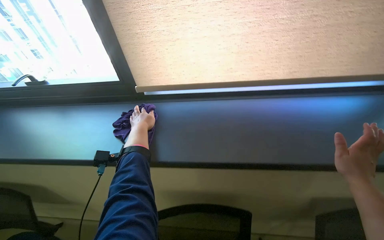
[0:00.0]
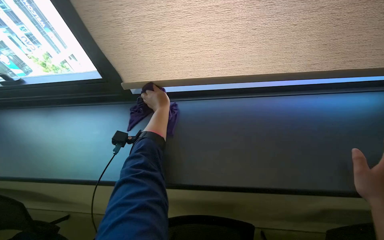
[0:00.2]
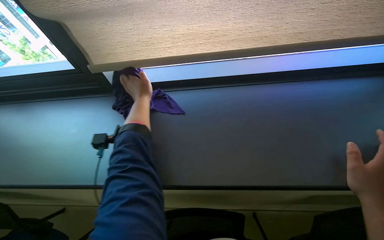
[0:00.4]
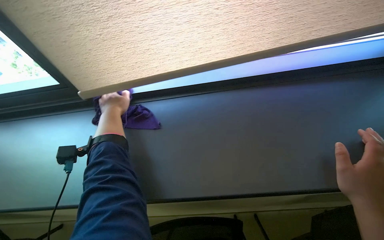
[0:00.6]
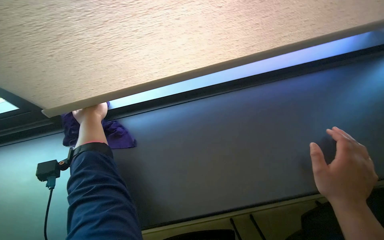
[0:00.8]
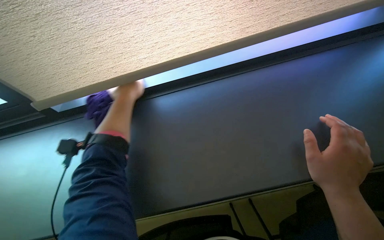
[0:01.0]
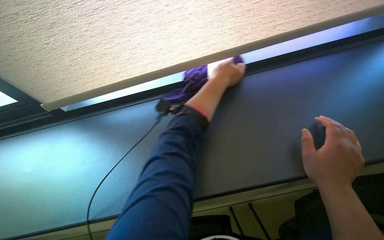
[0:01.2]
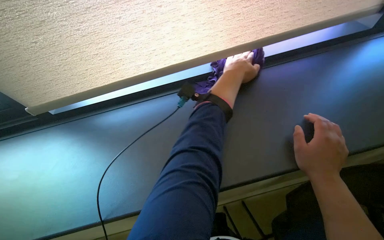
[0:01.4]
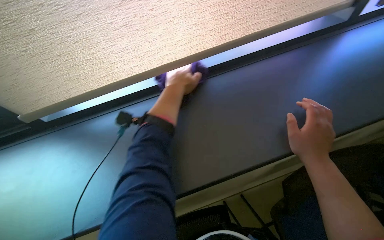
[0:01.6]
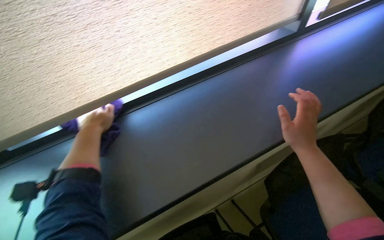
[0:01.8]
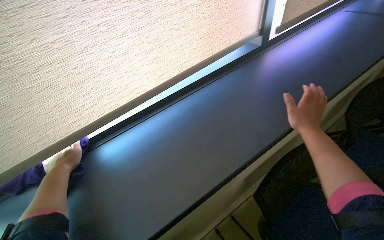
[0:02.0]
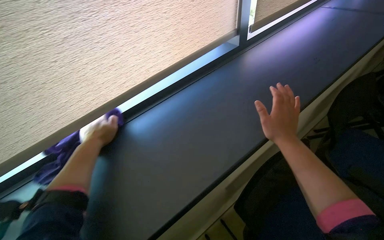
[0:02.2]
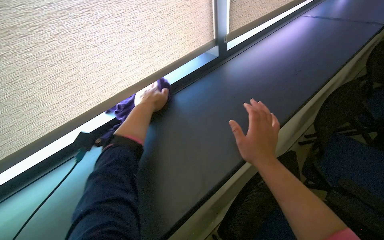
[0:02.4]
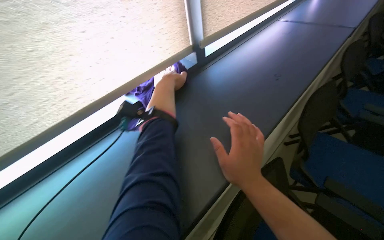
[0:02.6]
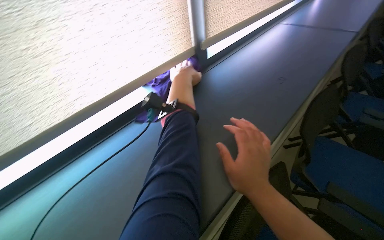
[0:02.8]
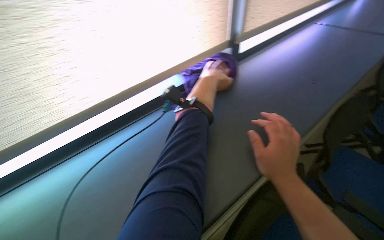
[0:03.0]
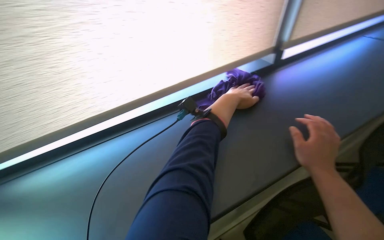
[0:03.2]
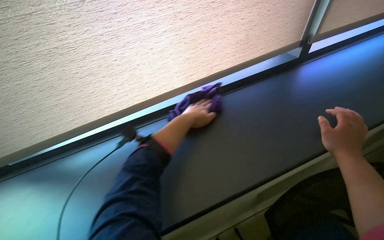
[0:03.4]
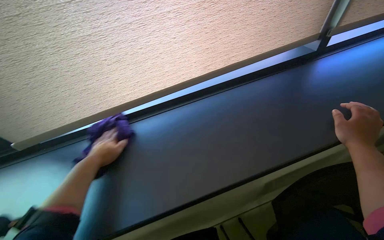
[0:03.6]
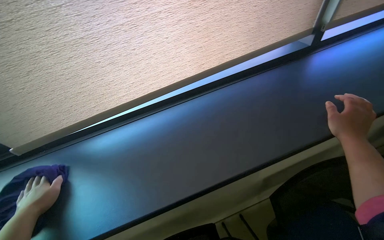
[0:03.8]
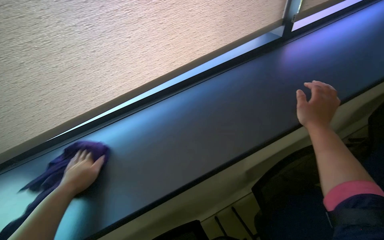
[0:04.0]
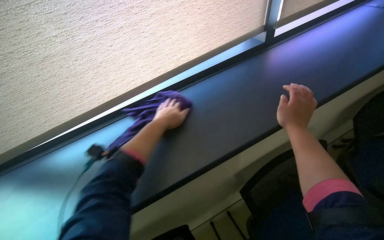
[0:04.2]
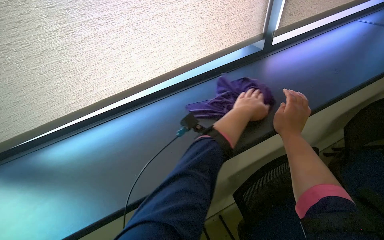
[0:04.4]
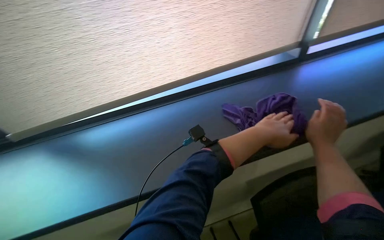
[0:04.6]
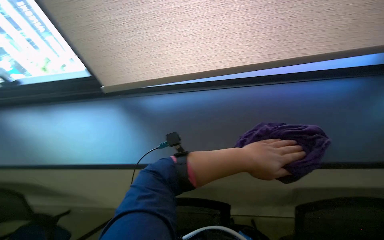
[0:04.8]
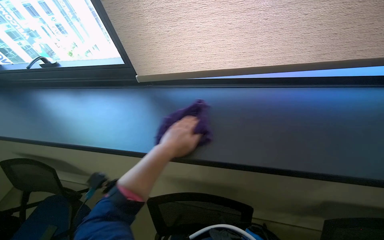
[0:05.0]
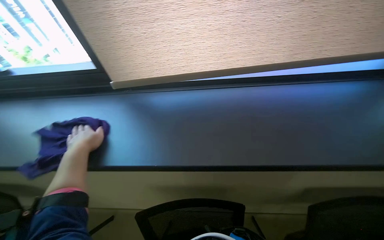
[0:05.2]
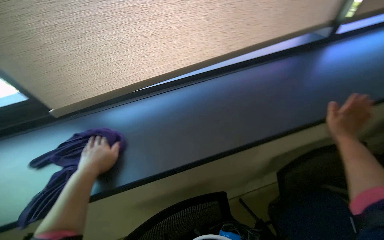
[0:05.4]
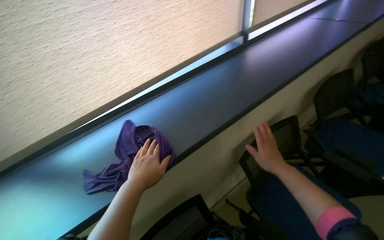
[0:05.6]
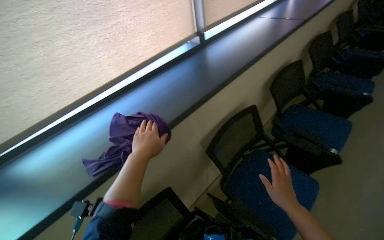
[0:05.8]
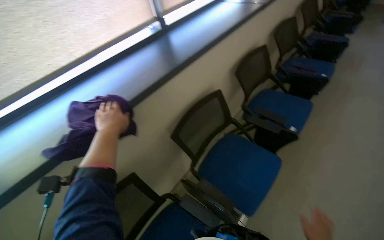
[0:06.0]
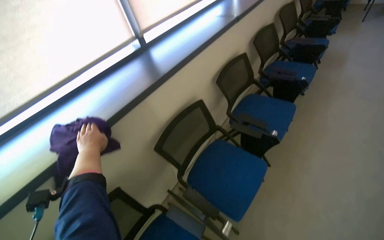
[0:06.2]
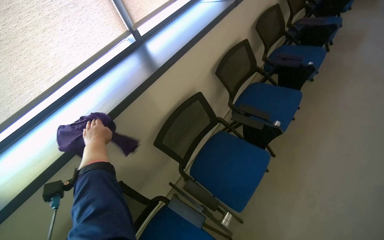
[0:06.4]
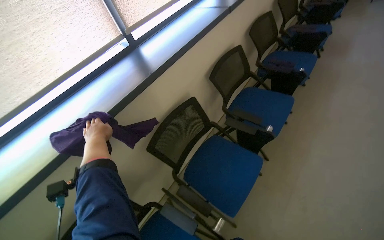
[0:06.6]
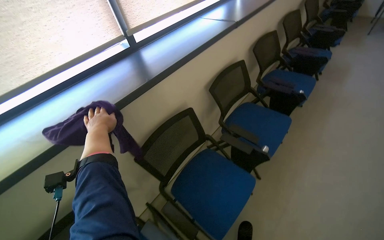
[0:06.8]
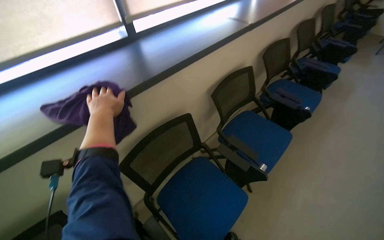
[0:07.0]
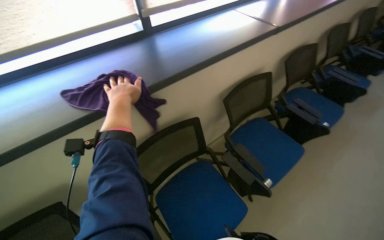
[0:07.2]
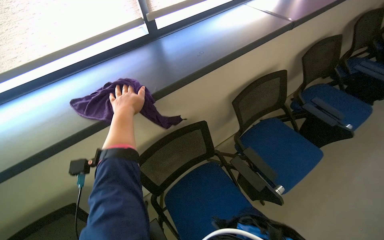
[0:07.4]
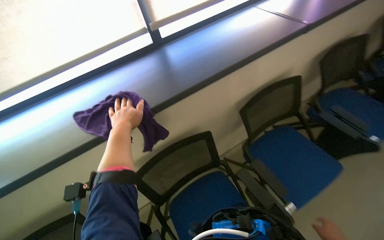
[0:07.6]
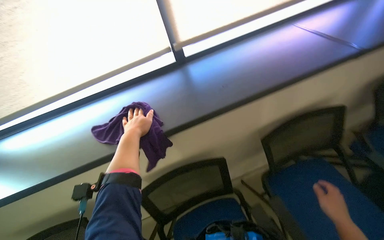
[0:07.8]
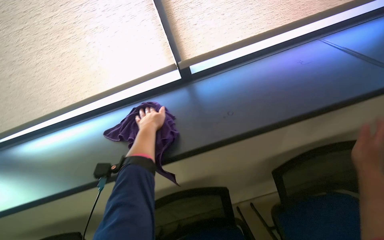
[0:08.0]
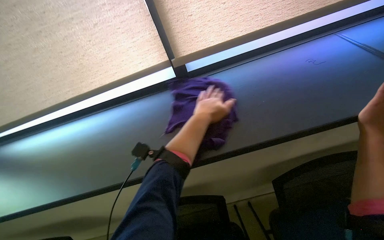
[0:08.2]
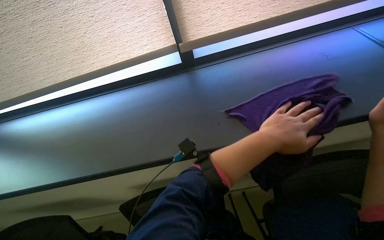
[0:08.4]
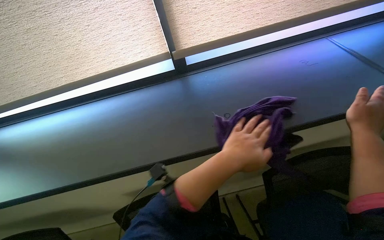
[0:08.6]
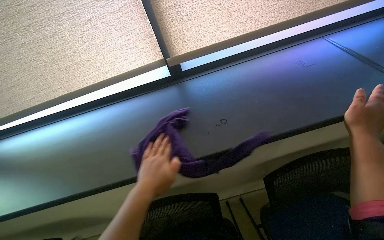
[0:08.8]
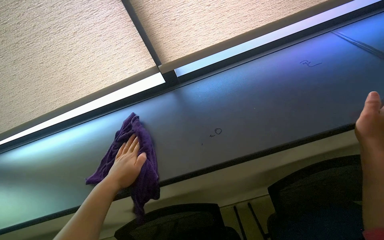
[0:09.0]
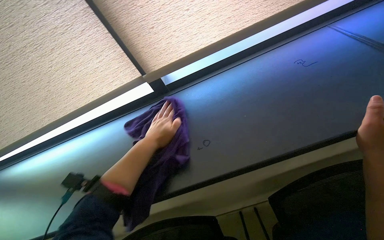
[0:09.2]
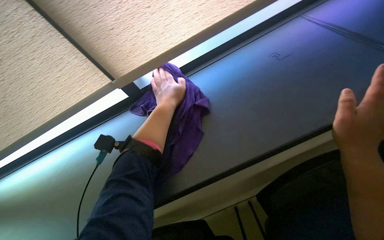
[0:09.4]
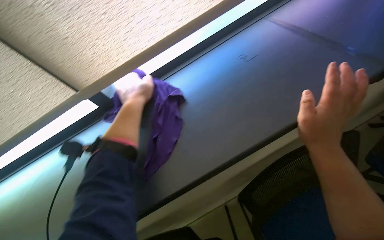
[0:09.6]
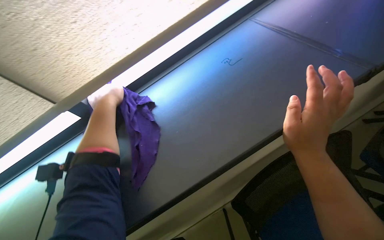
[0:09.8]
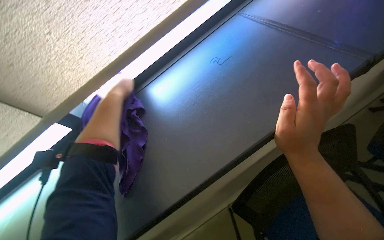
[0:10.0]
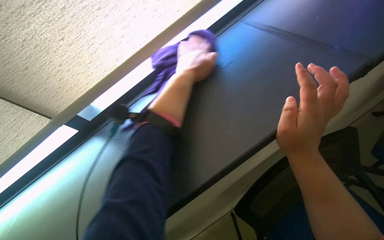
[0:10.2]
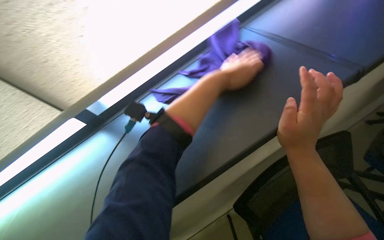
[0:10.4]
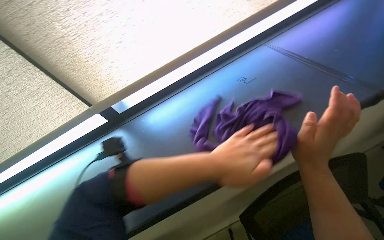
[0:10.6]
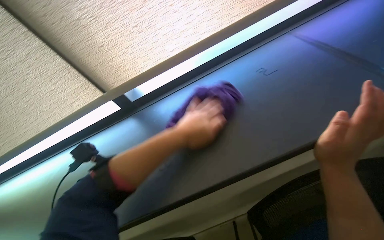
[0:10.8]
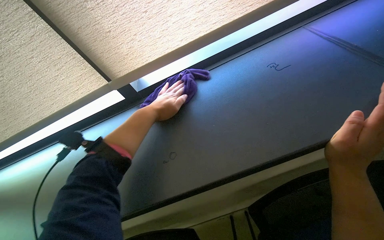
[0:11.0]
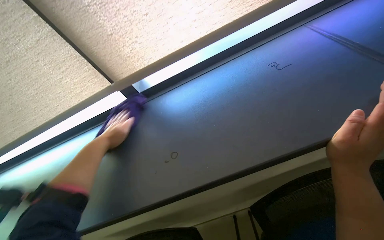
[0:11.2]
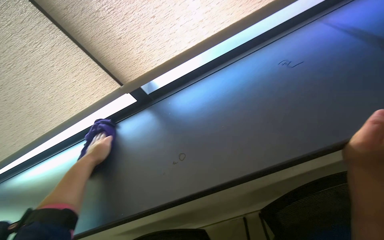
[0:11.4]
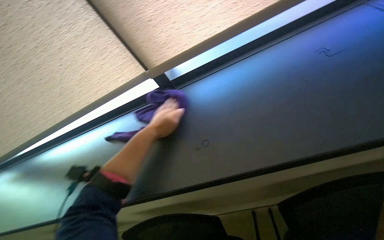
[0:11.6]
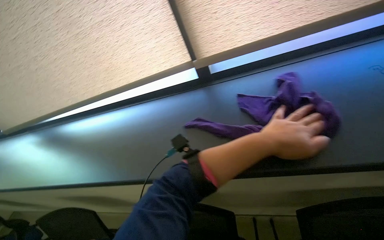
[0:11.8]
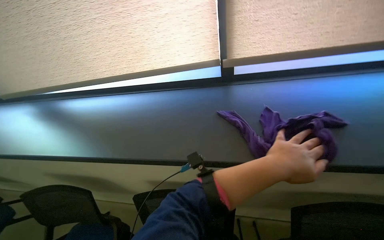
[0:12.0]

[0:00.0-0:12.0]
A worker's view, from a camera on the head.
Job: wiping surfaces.
The whole recording: Wiping window sill. The worker wipes the window sill and frame with a purple cloth.
0:03.0 to 0:04.4: The right hand heads to the right, covering some 15 cm.
0:04.4 to 0:06.0: The wearer looks about 20 degrees further to the right.
0:06.0 to 0:07.6: The camera travels approximately 50 cm. The head rotates roughly 20 degrees to the left.
0:07.6 to 0:09.0: The left hand goes to the right and returns, approximately 35 cm each way.
0:10.4 to 0:12.0: The head rotates about 35 degrees to the left.

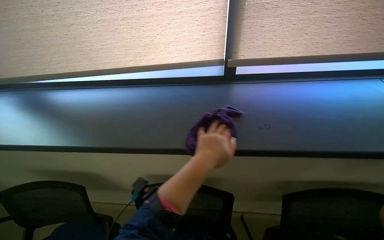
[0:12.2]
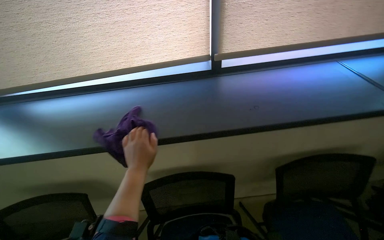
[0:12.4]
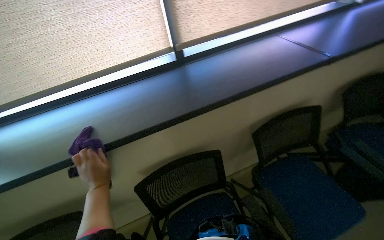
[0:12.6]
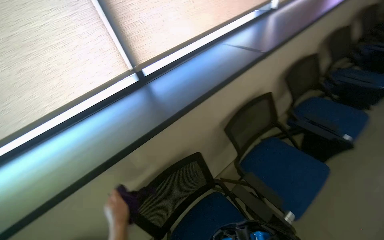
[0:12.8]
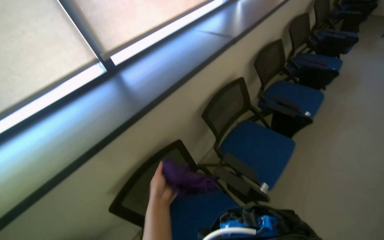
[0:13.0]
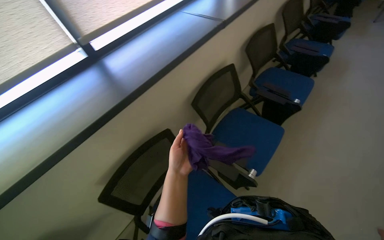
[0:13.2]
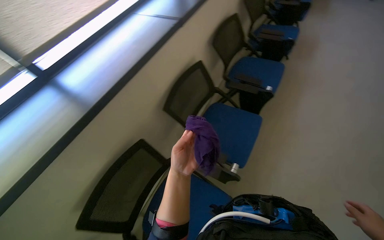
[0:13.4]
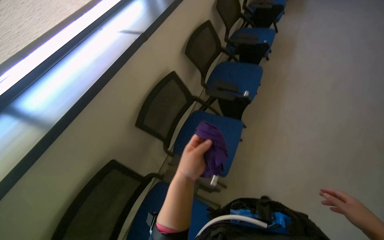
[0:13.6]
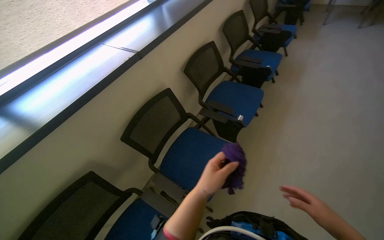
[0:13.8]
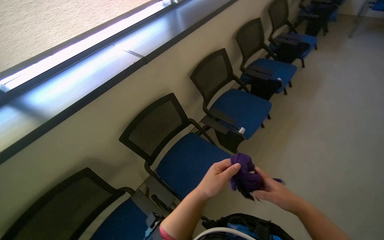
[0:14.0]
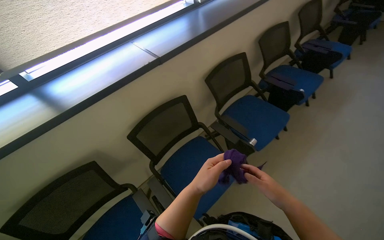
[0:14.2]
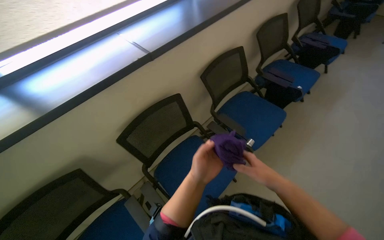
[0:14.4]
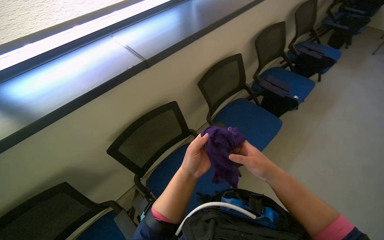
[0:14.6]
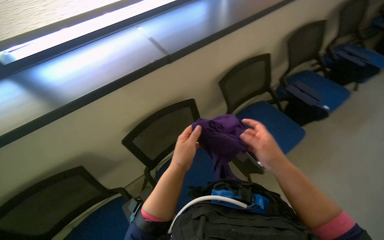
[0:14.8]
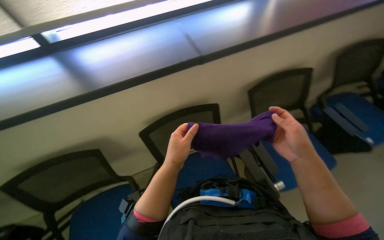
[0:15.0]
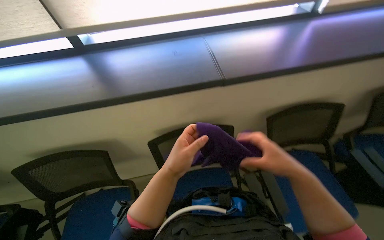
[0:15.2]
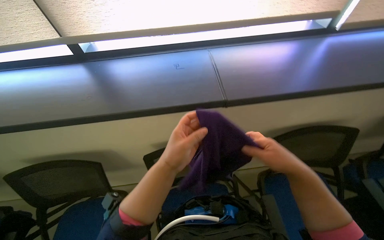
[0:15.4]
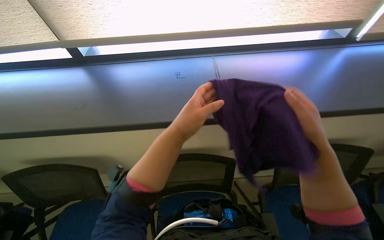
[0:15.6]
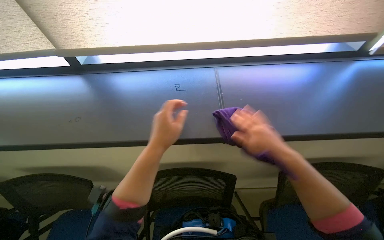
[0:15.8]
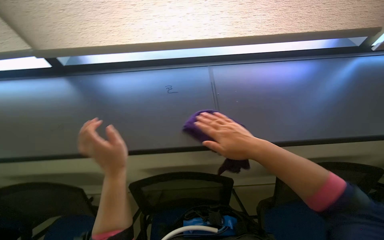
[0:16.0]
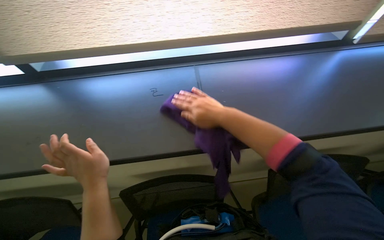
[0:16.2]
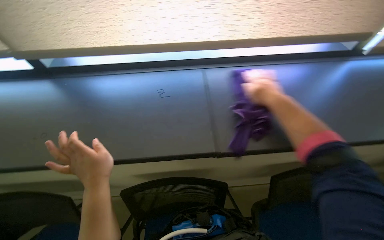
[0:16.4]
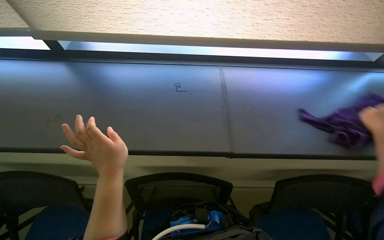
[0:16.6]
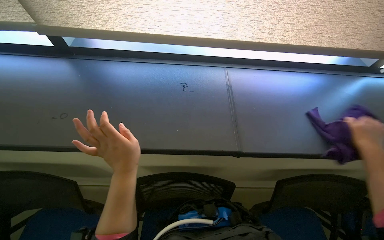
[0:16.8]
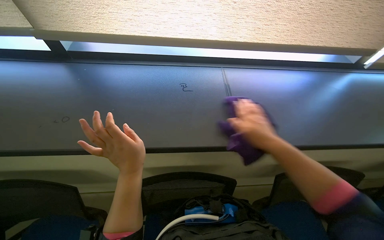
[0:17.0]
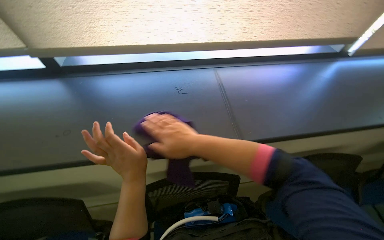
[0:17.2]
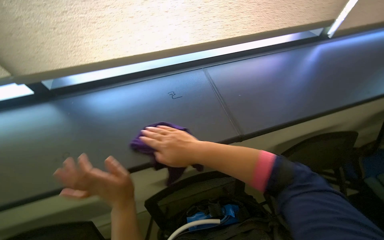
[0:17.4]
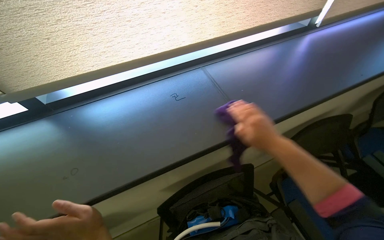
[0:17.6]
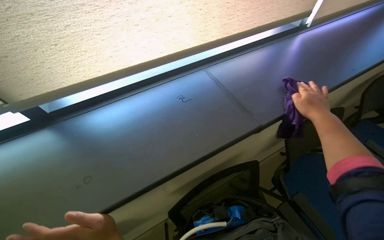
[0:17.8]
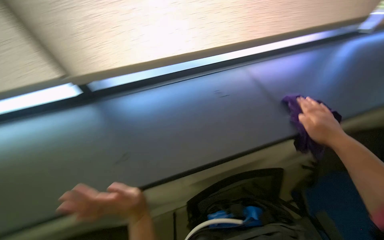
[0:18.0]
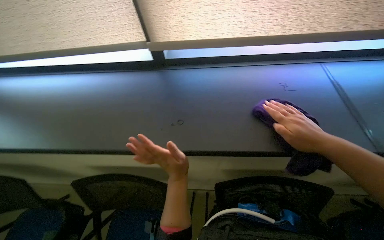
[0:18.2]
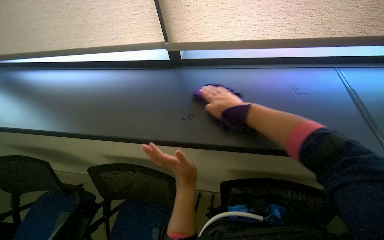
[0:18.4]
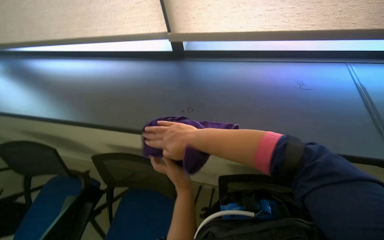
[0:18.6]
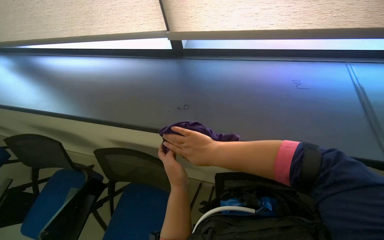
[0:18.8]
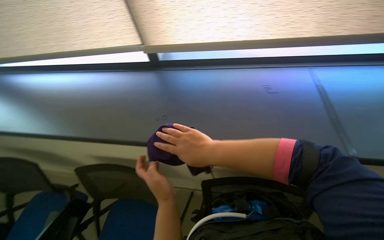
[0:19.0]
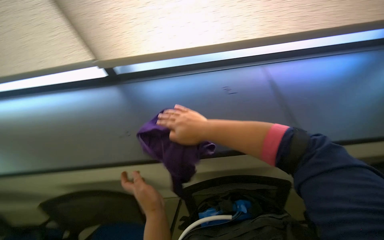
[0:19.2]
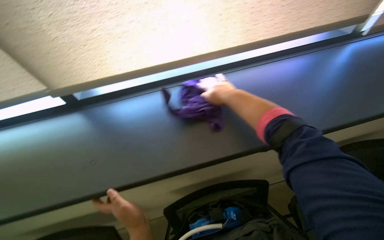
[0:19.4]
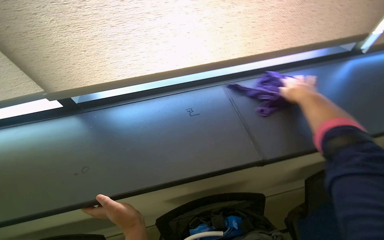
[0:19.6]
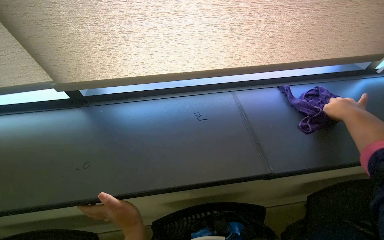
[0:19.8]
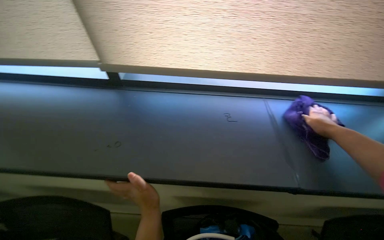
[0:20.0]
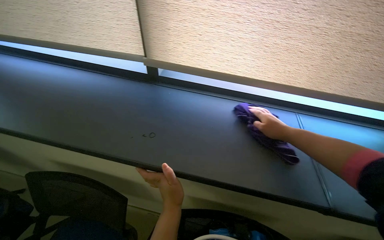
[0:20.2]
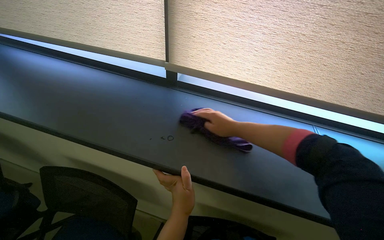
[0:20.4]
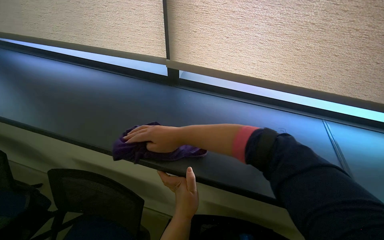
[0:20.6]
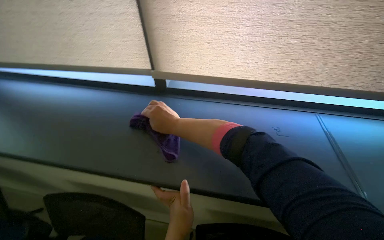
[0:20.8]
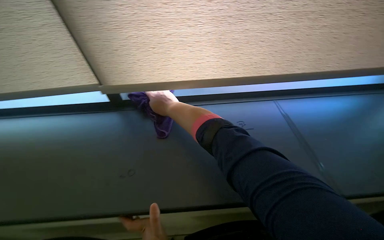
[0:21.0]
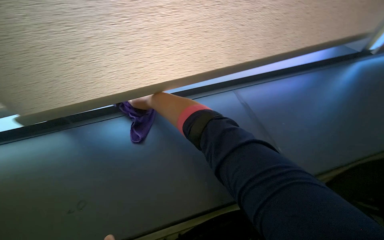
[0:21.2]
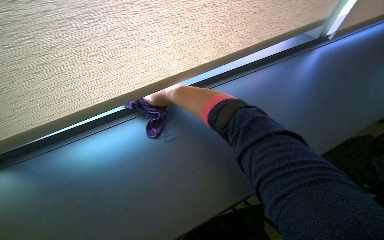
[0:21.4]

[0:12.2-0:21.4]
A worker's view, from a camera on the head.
Job: wiping surfaces.
The whole recording: Wiping window sill. The worker wipes the window sill and frame with a purple cloth.
0:12.2 to 0:13.8: The camera is carried roughly 50 cm. The head rotates about 60 degrees to the right.
0:13.8 to 0:15.2: The head rotates some 45 degrees to the left.
0:15.2 to 0:16.8: The right hand goes roughly 40 cm to the right and farther from the camera.
0:16.8 to 0:18.4: The right hand moves left and right over roughly 60 cm, changing direction 2 times.
0:18.4 to 0:19.8: The right hand is displaced to the right by approximately 35 cm; the left hand goes approximately 10 cm down the picture.
